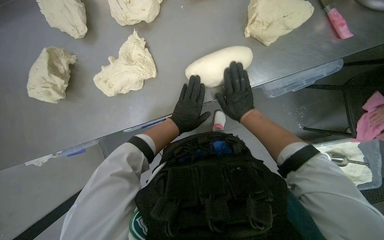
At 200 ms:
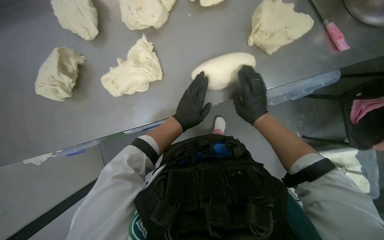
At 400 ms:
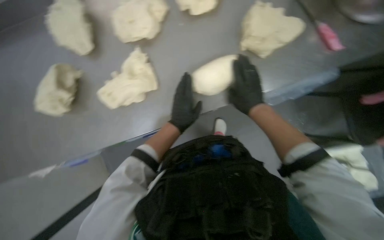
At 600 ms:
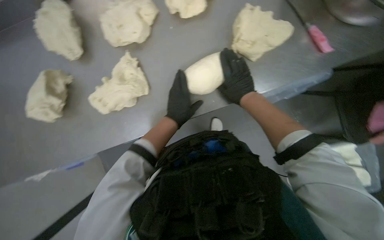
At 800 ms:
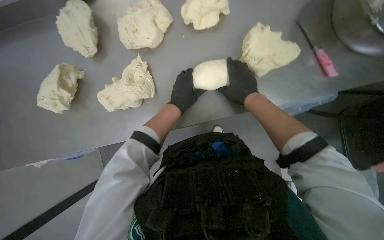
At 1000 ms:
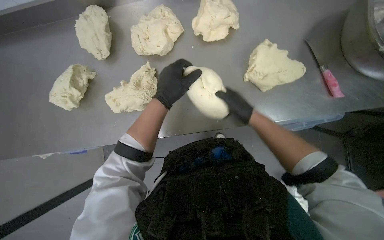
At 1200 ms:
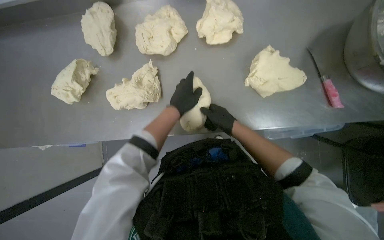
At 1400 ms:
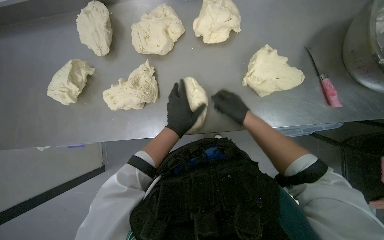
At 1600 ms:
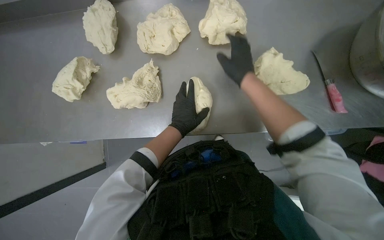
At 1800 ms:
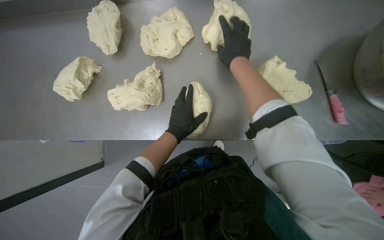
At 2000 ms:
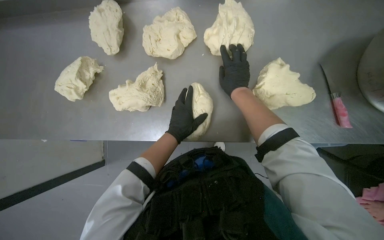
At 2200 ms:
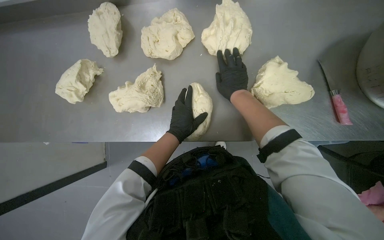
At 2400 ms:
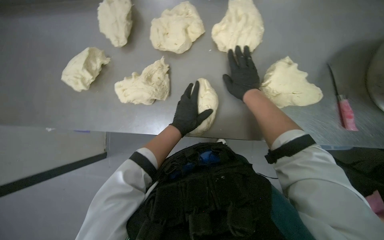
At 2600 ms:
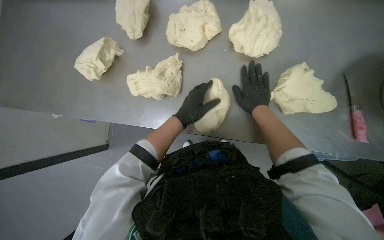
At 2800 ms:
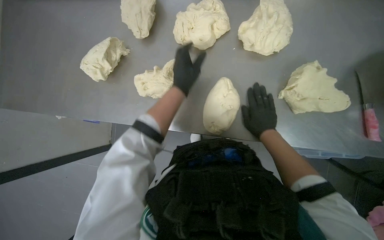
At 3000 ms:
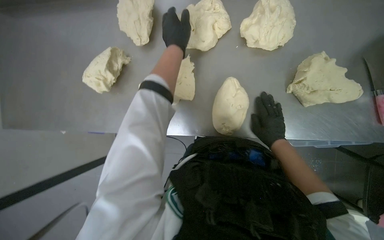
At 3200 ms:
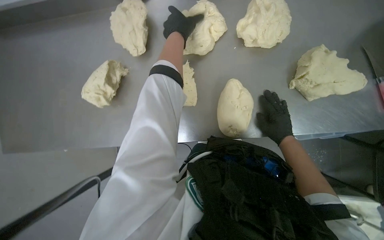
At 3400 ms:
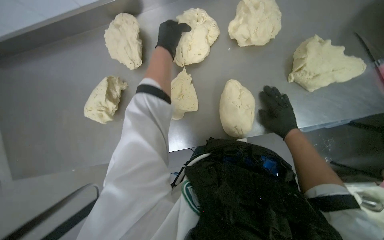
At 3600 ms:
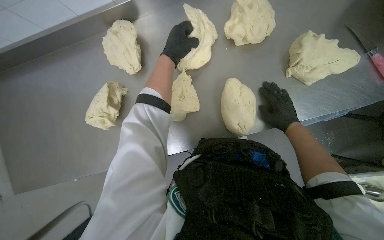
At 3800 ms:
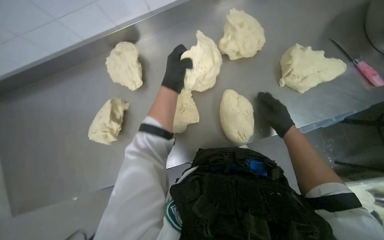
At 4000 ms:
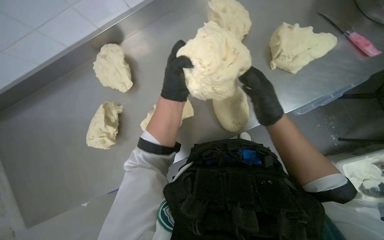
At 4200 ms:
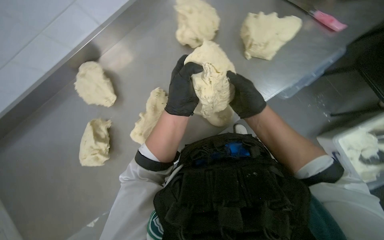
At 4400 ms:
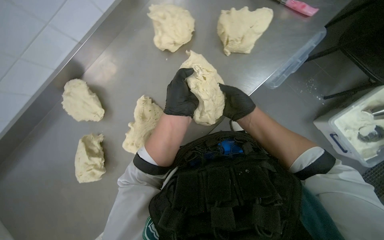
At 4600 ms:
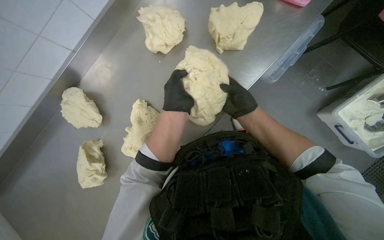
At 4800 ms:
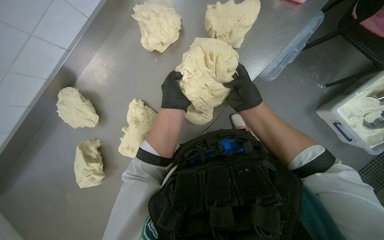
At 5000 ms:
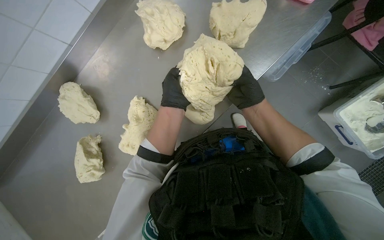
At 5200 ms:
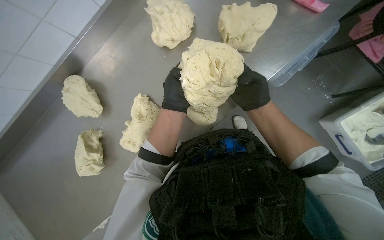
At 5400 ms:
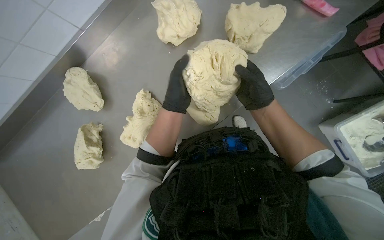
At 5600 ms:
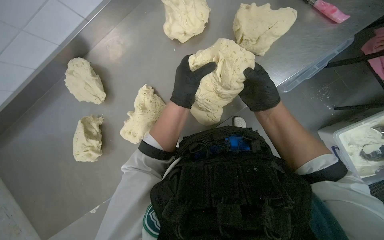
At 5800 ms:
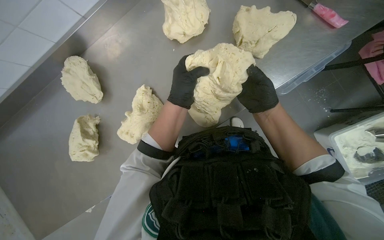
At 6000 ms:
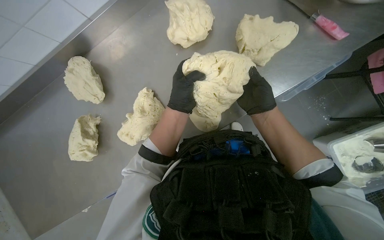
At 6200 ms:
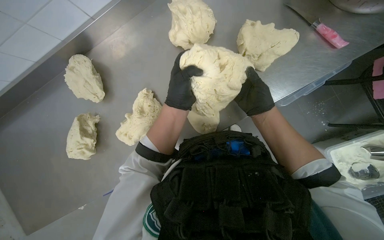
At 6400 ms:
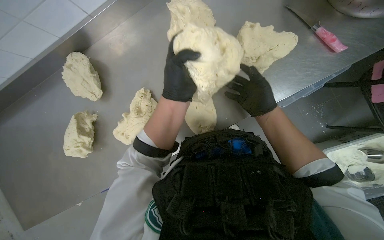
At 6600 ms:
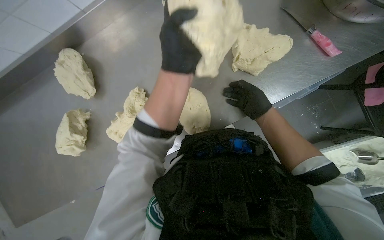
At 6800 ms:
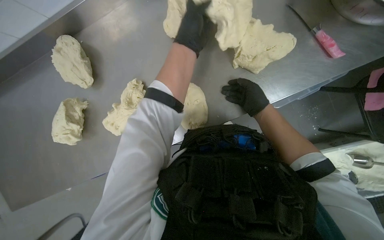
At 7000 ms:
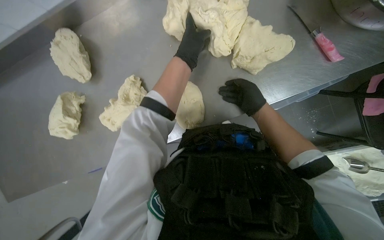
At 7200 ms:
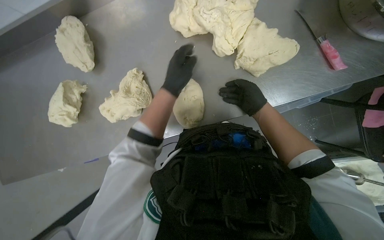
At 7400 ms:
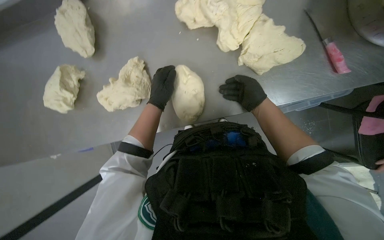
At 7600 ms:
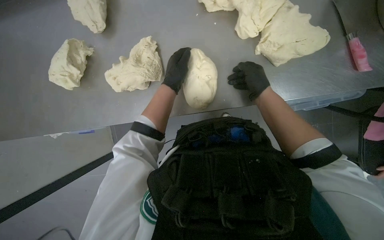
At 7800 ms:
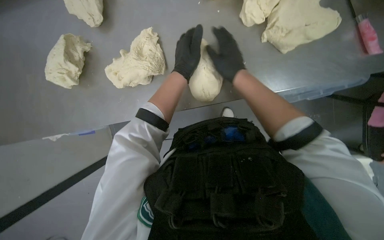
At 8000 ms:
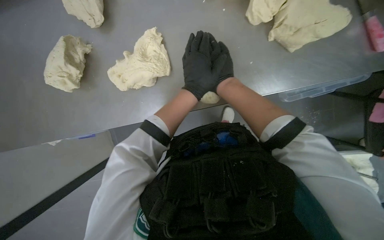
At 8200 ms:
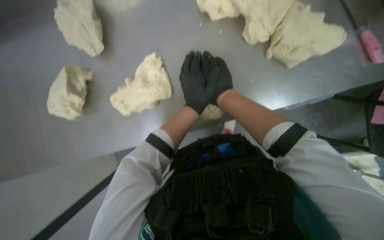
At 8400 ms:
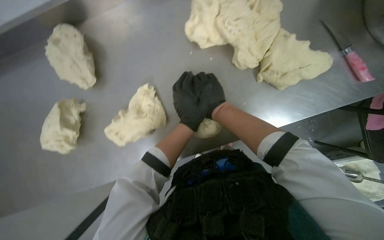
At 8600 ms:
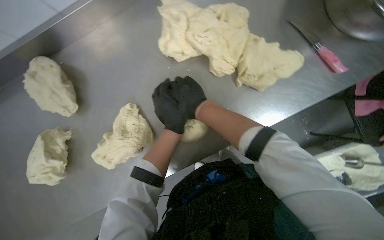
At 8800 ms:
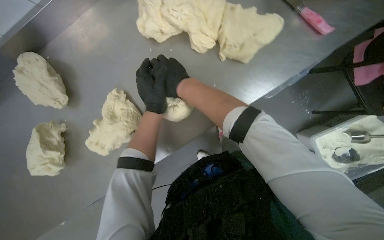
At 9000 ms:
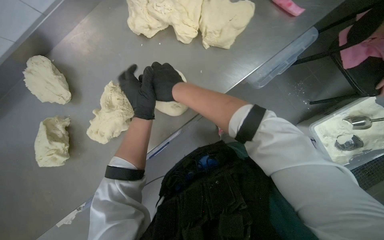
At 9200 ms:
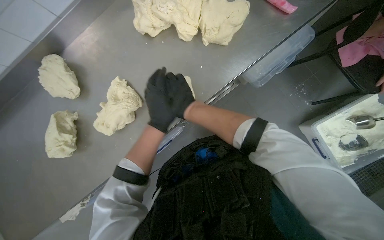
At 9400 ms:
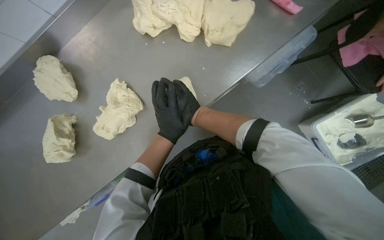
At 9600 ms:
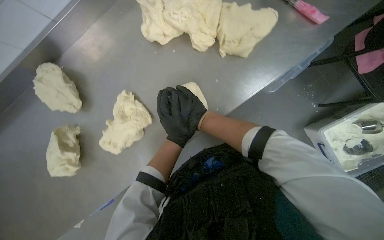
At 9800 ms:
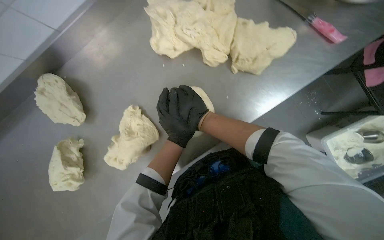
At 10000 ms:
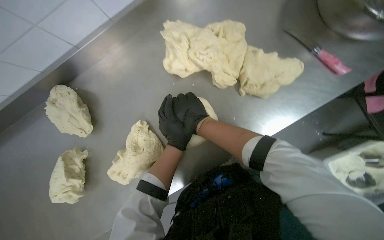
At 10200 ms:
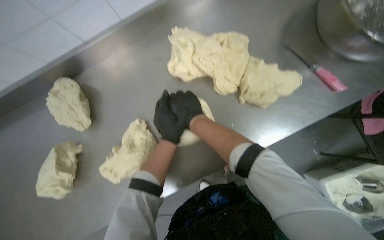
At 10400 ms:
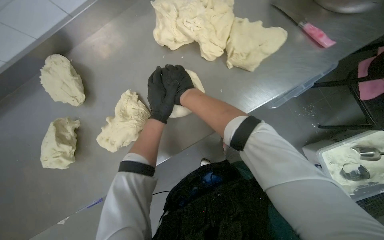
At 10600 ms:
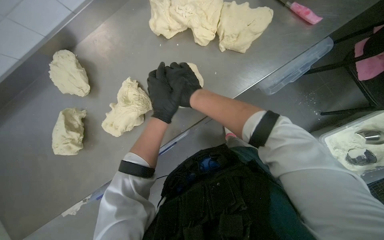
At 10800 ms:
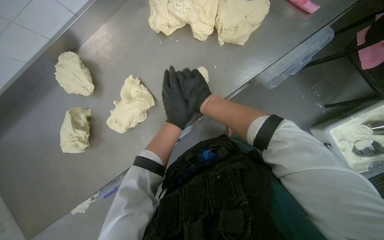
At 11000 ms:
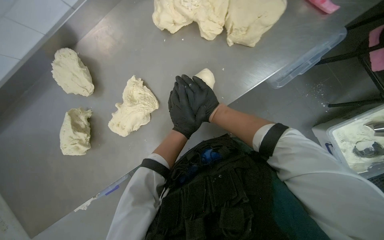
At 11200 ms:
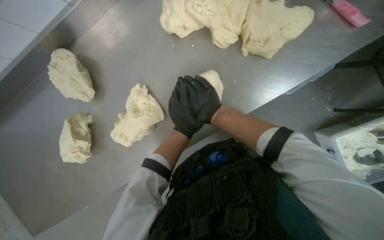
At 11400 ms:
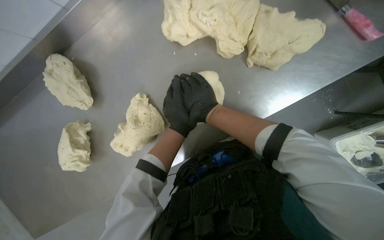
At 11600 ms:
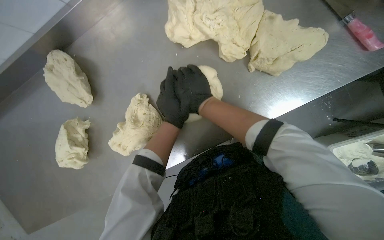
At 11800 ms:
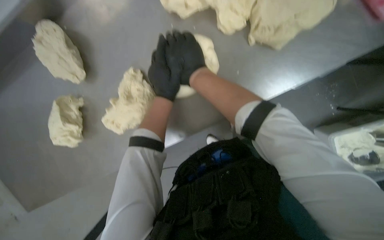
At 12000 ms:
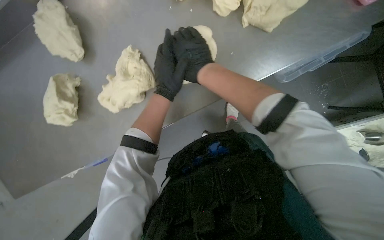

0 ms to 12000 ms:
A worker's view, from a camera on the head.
Job: preparing food.
The whole recording: Shaping dough on counter. The worker shapes pieces of dough into round balls on the counter.
0 ms to 1600 ms: The right hand heads up the picture and nearer to the camera, covering approximately 25 cm.
1600 ms to 3000 ms: The left hand travels up the picture by some 25 cm. The right hand travels down the picture and farther from the camera by approximately 20 cm.
3000 ms to 4400 ms: Everything in view rotates roughly 45 degrees counterclockwise.
6000 ms to 7600 ms: The left hand goes nearer to the camera and returns, about 15 cm each way.
7600 ms to 9000 ms: The scene turns roughly 30 degrees counterclockwise in the picture. The right hand goes roughly 30 cm to the left.
9000 ms to 10400 ms: The right hand moves to the right and nearer to the camera, roughly 20 cm.

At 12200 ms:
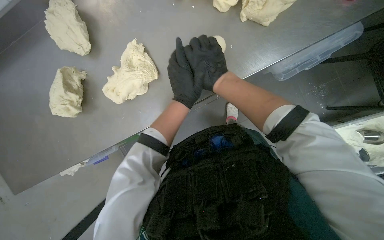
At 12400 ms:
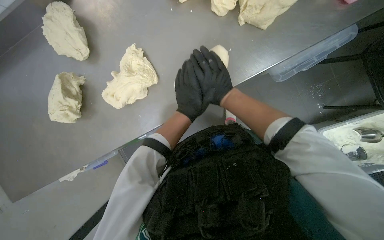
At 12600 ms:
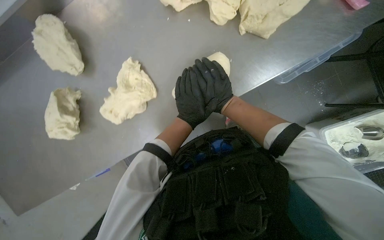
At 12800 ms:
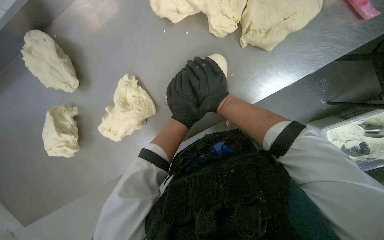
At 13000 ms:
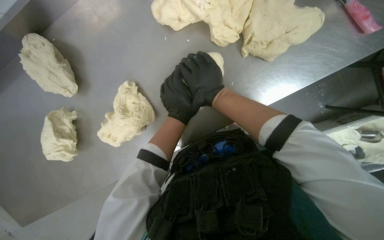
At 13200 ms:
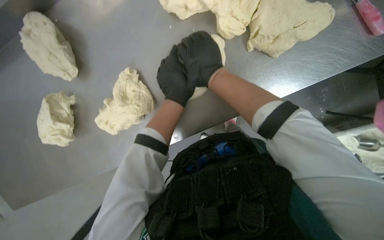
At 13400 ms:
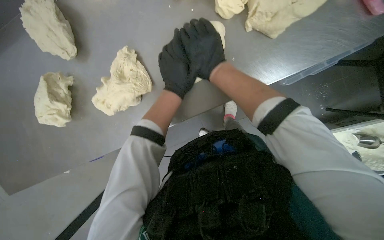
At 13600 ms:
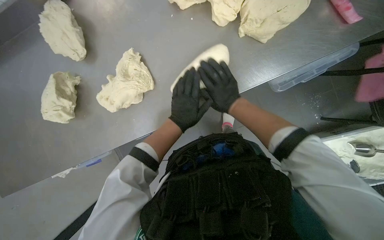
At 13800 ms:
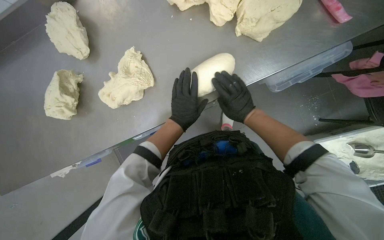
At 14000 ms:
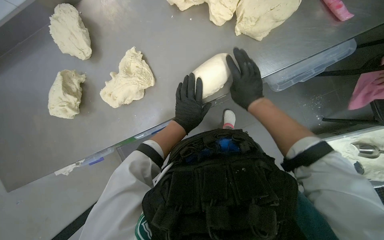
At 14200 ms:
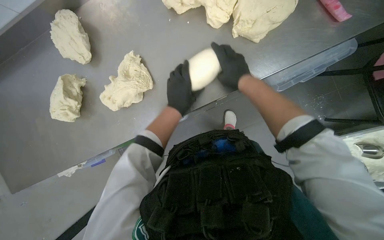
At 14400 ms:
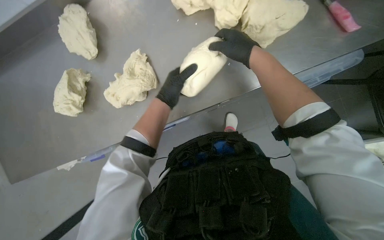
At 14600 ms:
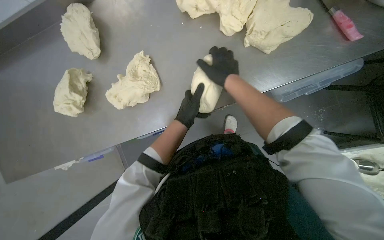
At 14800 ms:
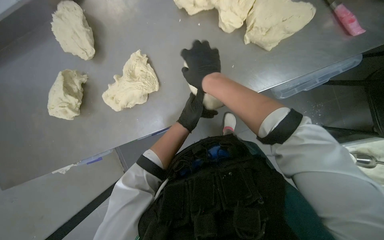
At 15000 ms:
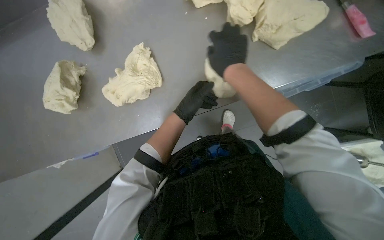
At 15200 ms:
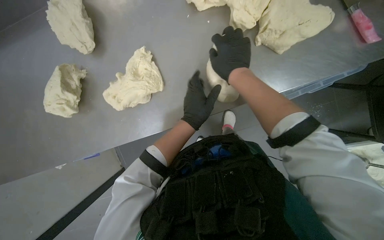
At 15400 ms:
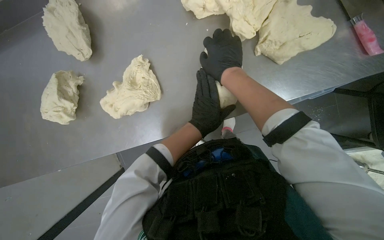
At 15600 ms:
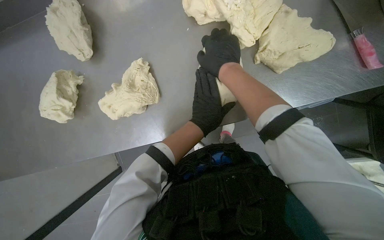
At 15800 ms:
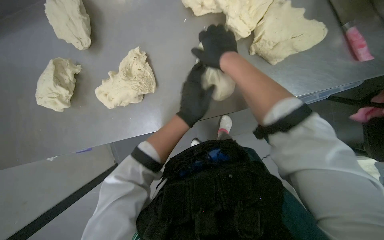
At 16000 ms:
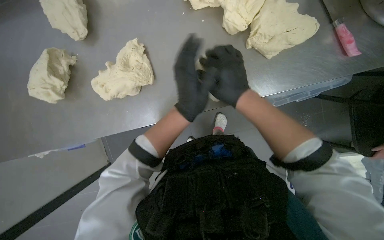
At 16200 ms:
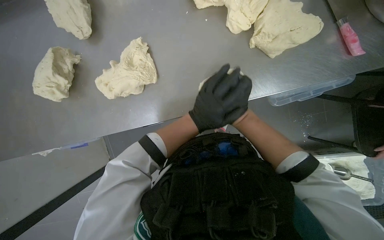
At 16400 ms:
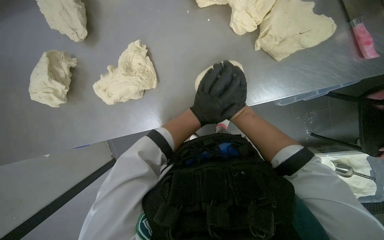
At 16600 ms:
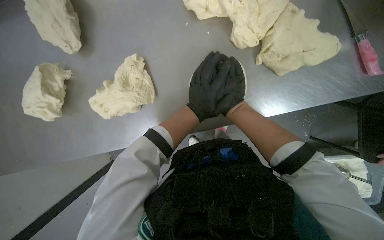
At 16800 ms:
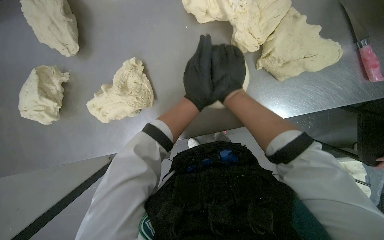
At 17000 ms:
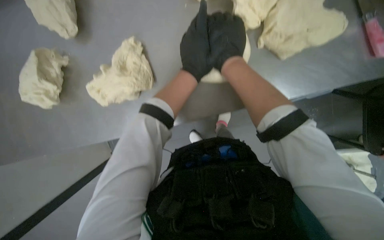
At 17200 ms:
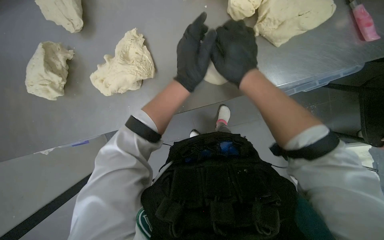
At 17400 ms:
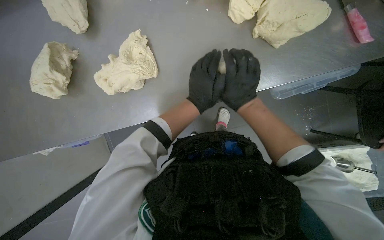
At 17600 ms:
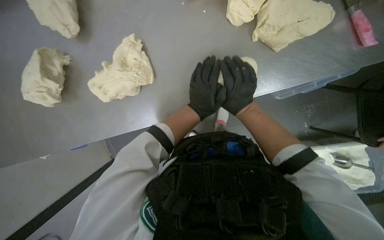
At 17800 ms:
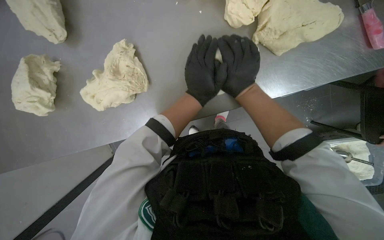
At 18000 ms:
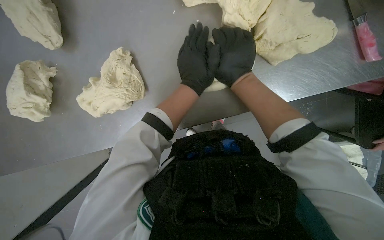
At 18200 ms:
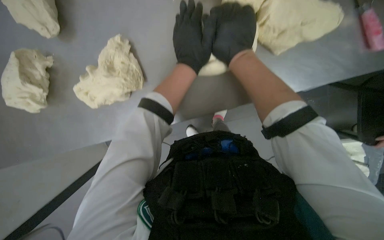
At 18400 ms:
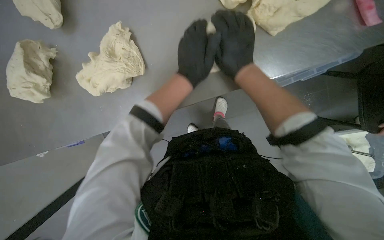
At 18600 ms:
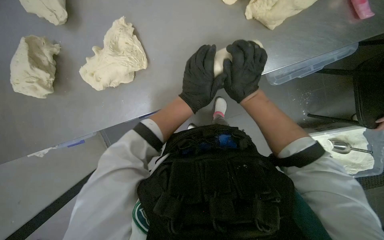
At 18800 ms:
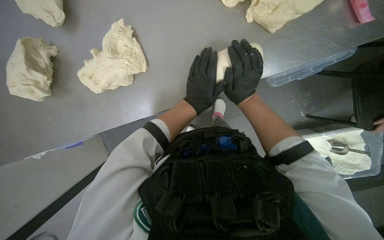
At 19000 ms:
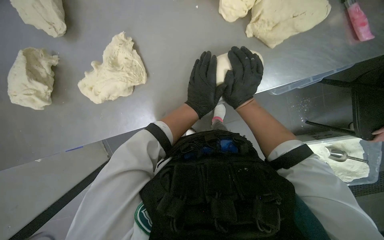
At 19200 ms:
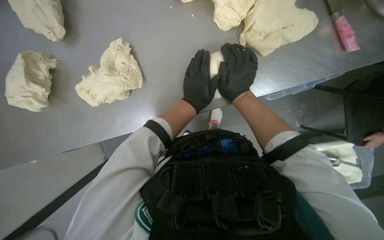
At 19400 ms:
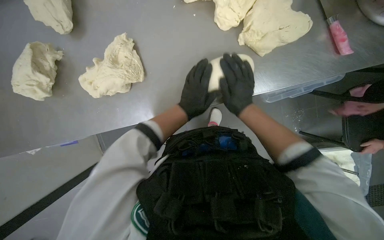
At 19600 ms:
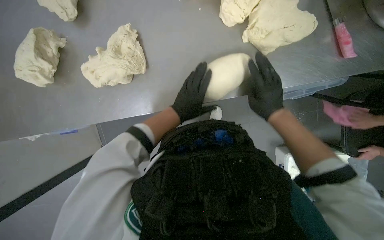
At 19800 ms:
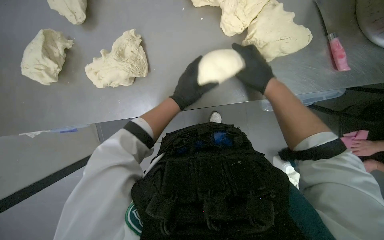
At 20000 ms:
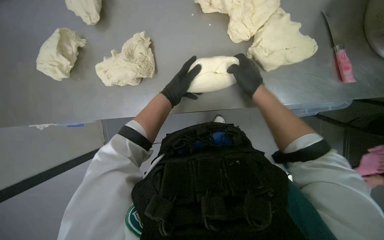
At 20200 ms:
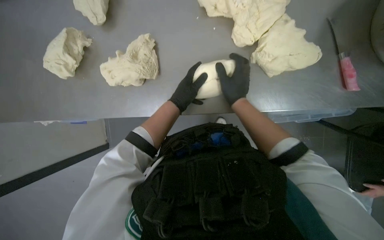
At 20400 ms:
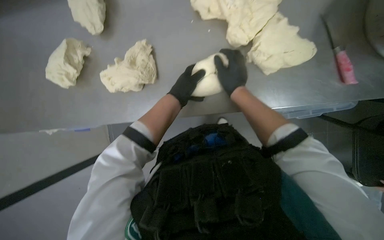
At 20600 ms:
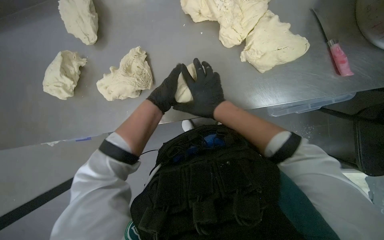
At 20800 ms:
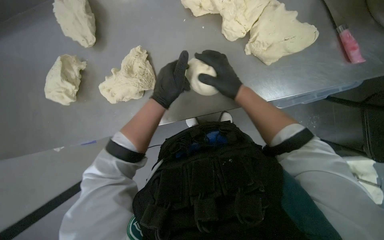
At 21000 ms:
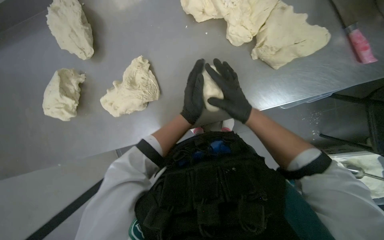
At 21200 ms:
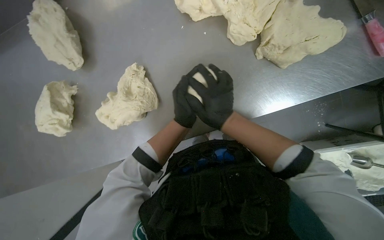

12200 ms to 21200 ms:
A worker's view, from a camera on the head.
Job: preparing food.
The whole recording: Shaping dough on counter. The worker shapes pieces of dough into round balls on the counter.
12200 ms to 13800 ms: The right hand heads to the right and farther from the camera, covering roughly 20 cm.
13800 ms to 15200 ms: The right hand heads up the picture and to the left, covering about 20 cm.
18200 ms to 19800 ms: The left hand moves down the picture, roughly 15 cm. The right hand is displaced to the right by some 10 cm.
